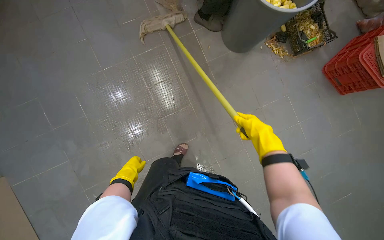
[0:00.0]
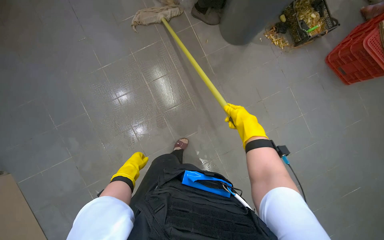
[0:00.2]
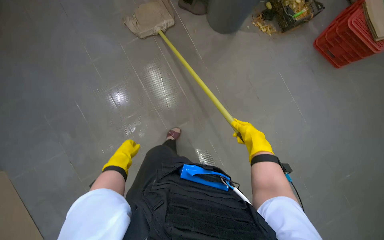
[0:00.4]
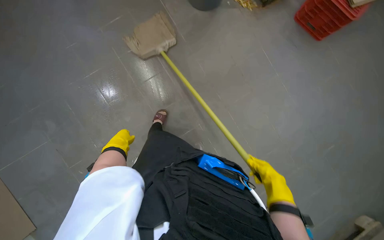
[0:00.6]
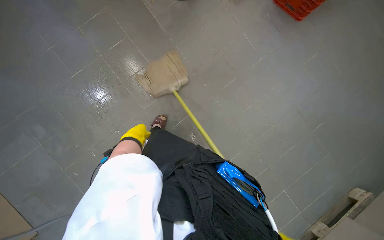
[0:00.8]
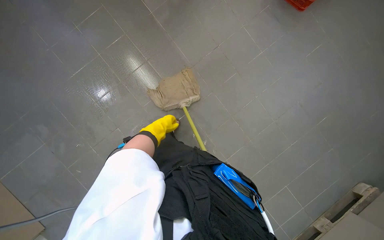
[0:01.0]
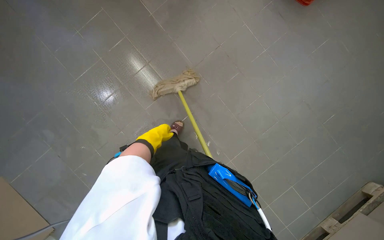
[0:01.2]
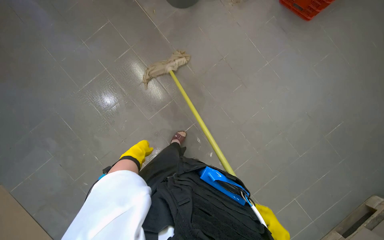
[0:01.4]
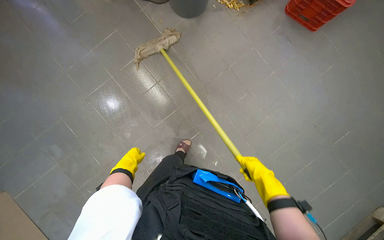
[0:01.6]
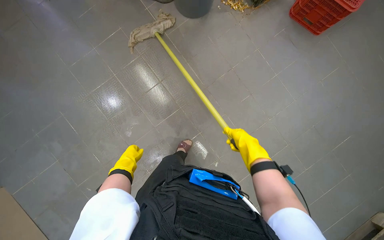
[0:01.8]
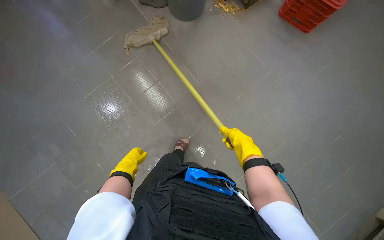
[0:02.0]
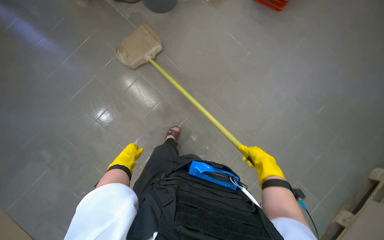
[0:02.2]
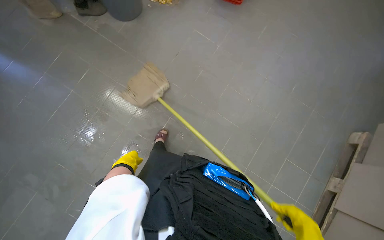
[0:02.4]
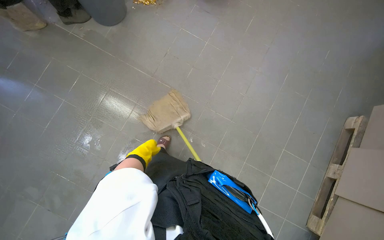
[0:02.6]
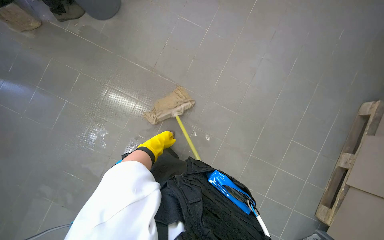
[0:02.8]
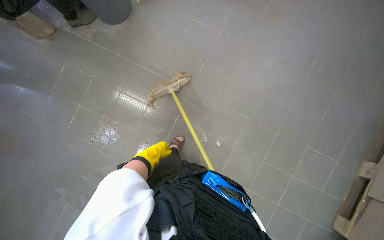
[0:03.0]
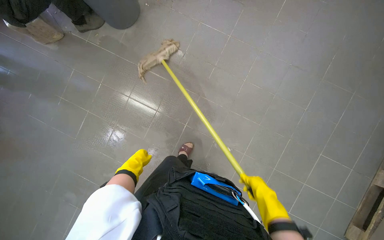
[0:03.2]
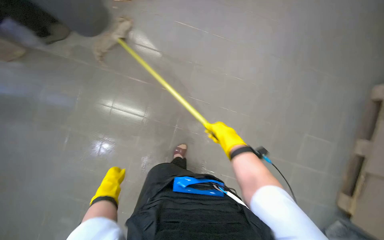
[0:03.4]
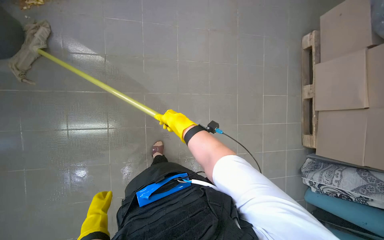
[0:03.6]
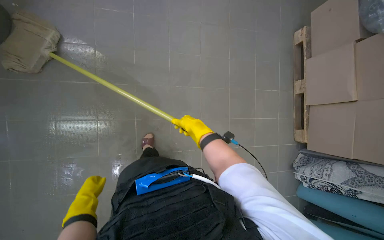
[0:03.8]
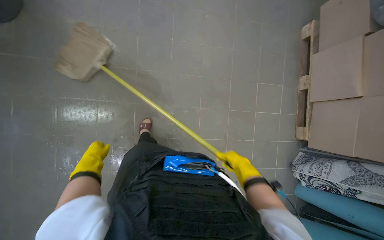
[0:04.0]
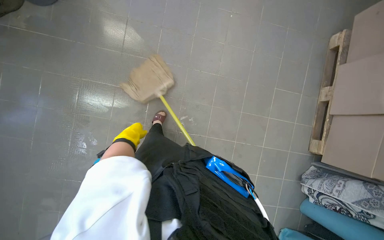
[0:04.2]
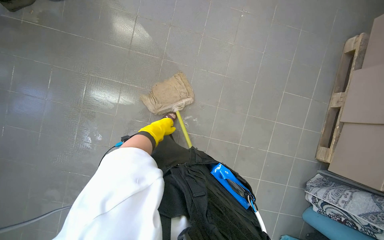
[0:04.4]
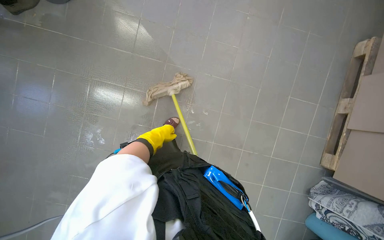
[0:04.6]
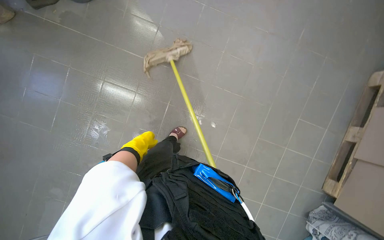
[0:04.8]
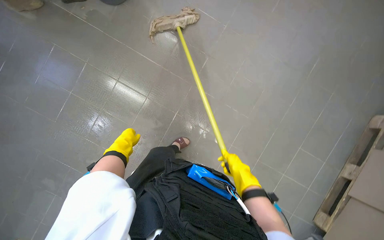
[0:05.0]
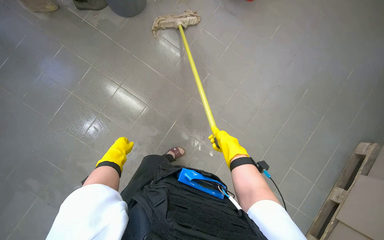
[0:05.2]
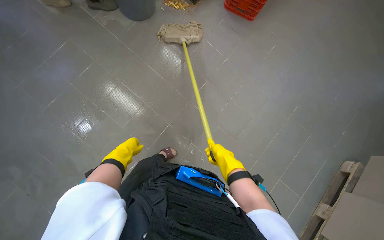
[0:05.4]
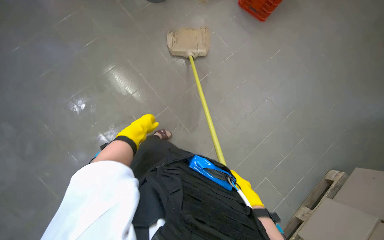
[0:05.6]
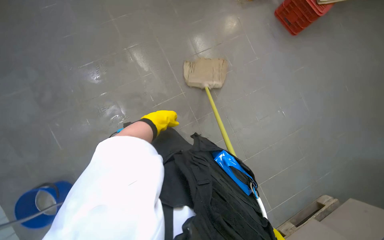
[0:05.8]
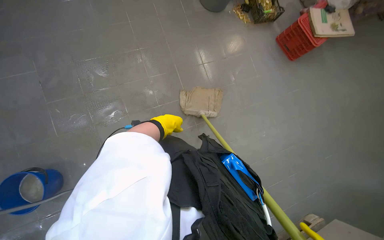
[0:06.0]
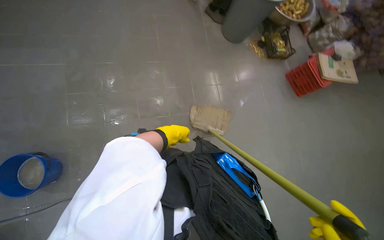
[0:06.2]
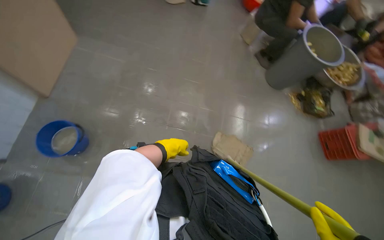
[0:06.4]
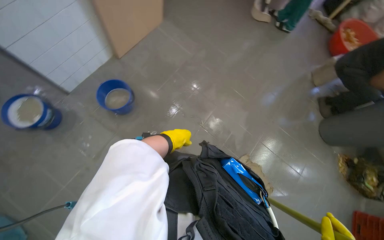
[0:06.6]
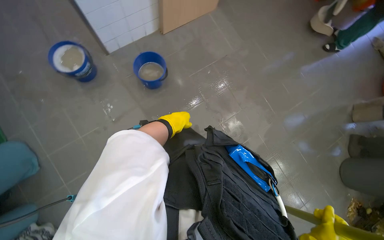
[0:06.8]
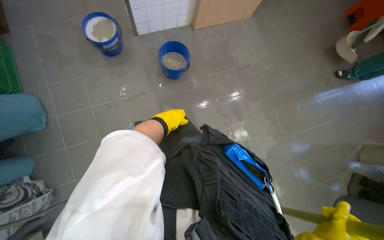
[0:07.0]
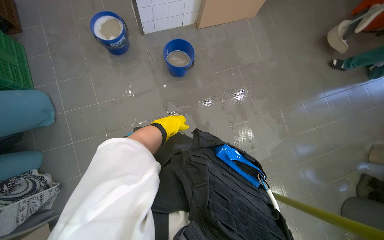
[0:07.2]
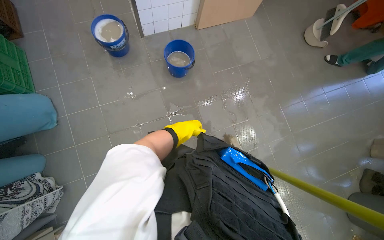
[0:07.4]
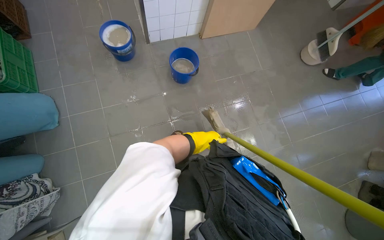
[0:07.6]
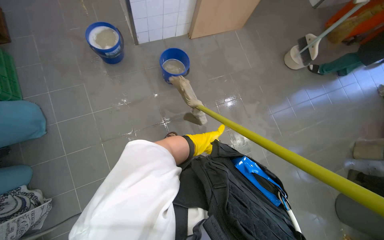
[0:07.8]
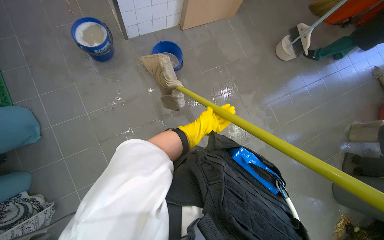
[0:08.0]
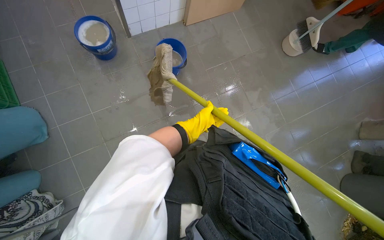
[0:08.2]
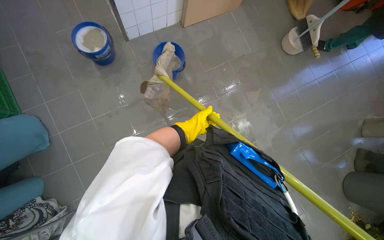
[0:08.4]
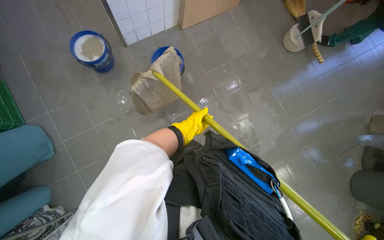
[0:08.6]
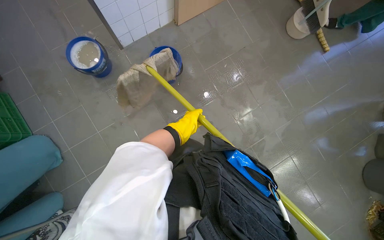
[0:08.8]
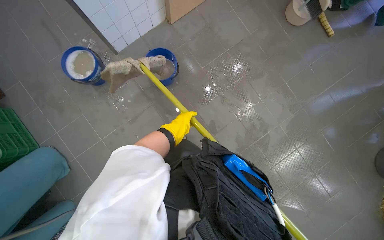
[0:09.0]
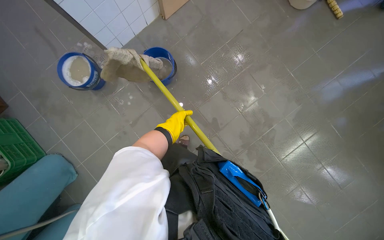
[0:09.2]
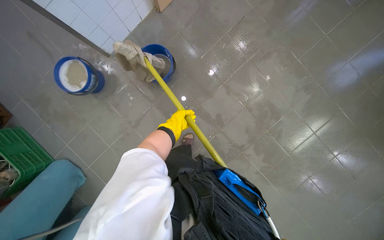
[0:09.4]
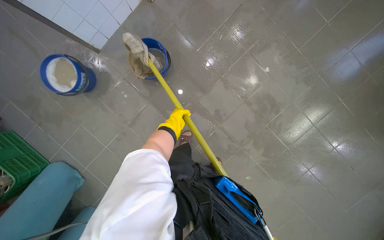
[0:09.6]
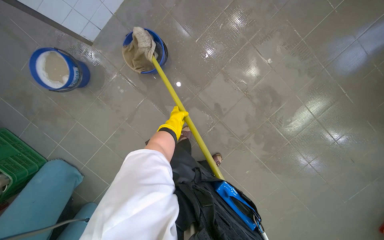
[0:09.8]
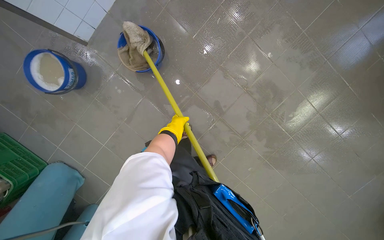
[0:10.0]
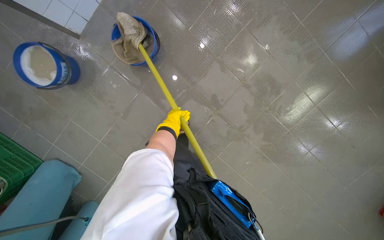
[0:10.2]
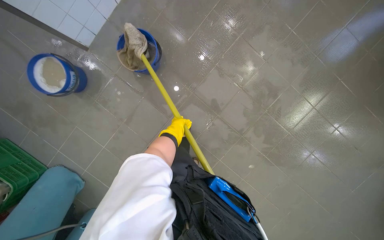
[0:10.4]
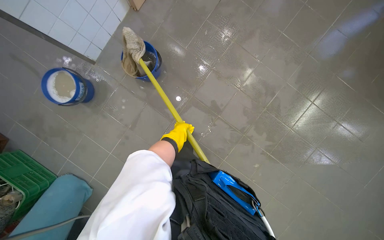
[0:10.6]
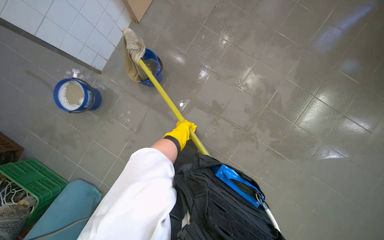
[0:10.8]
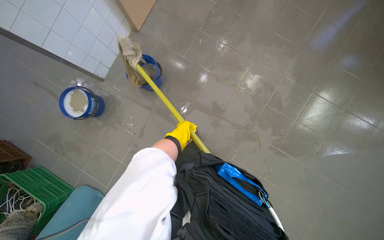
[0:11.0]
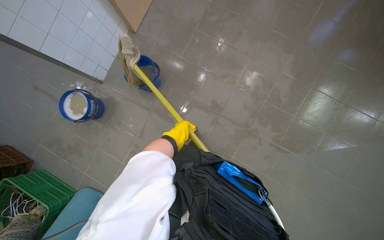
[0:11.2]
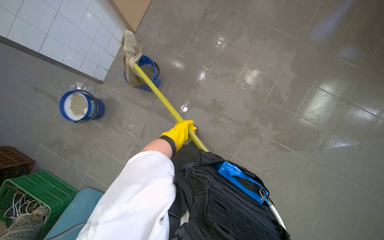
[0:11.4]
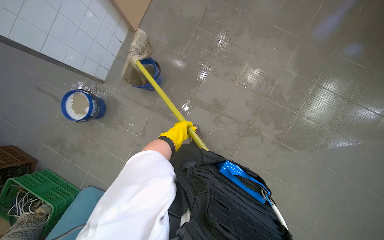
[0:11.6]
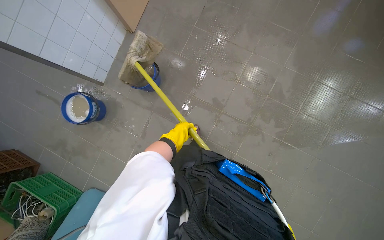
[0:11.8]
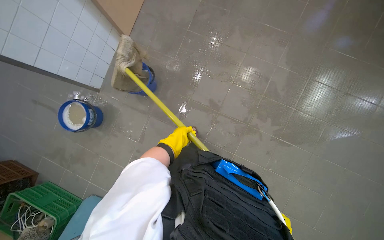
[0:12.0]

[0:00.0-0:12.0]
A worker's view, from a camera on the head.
Job: mopping floor.
The whole recording: Mopping kitchen floor. The worker mops the kitchen floor to clean up remaining debris and wet spots.
0:04.4 to 0:06.0: The scene turns some 50 degrees clockwise in the picture.
0:09.0 to 0:10.4: The left hand moves farther from the camera, about 20 cm.

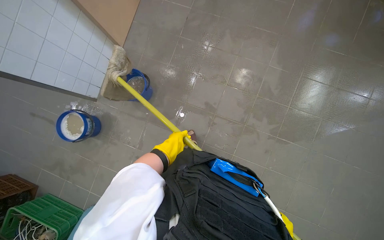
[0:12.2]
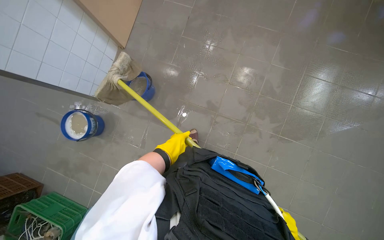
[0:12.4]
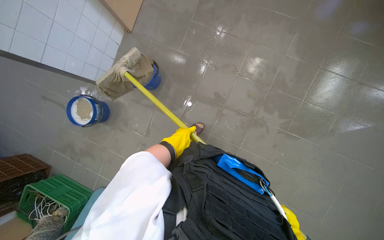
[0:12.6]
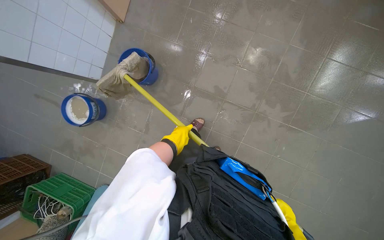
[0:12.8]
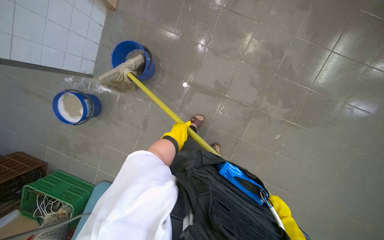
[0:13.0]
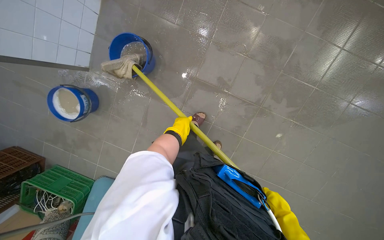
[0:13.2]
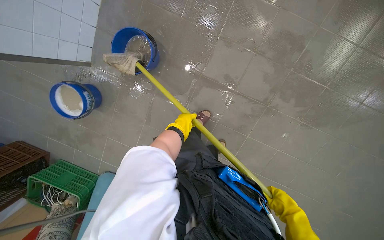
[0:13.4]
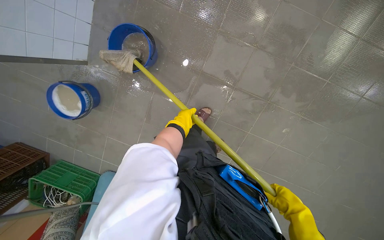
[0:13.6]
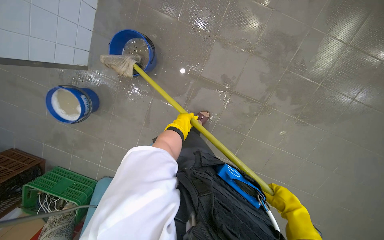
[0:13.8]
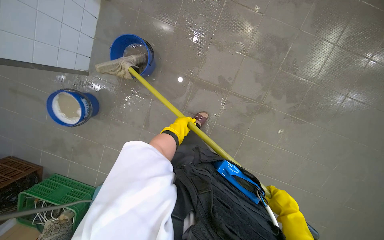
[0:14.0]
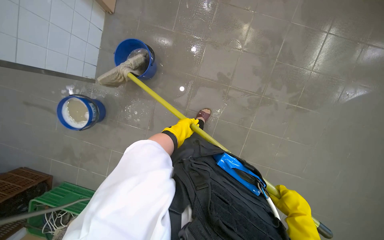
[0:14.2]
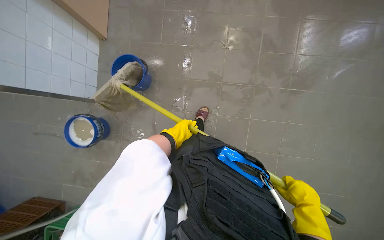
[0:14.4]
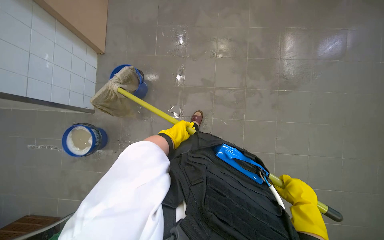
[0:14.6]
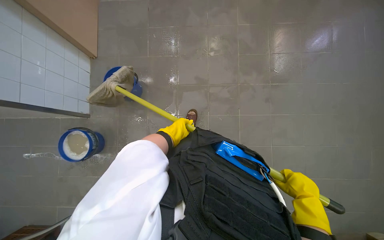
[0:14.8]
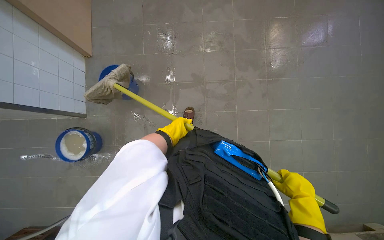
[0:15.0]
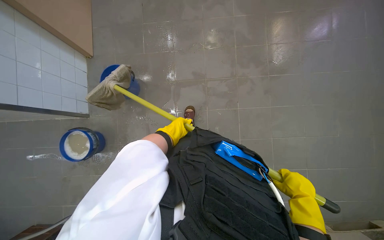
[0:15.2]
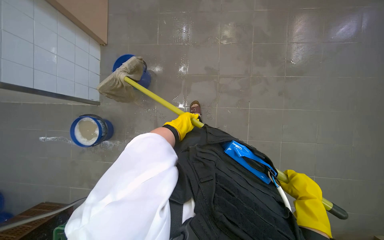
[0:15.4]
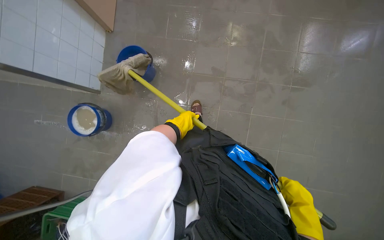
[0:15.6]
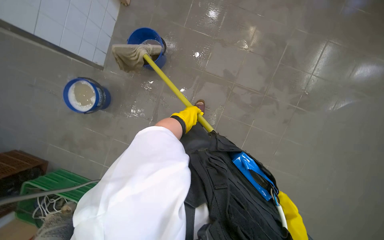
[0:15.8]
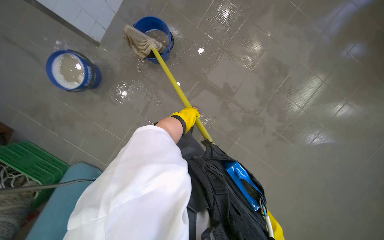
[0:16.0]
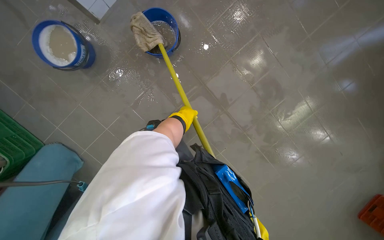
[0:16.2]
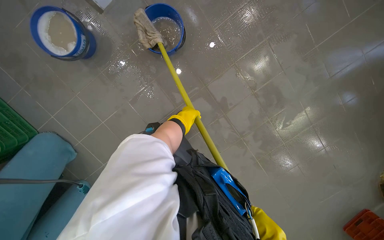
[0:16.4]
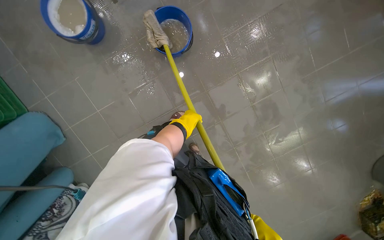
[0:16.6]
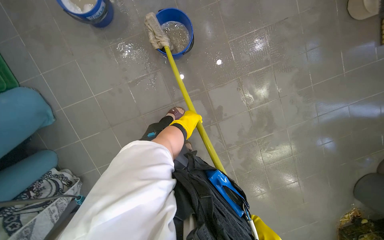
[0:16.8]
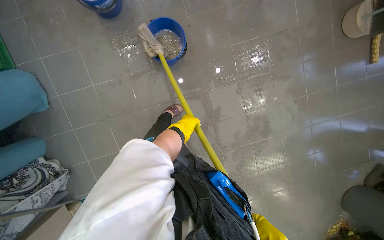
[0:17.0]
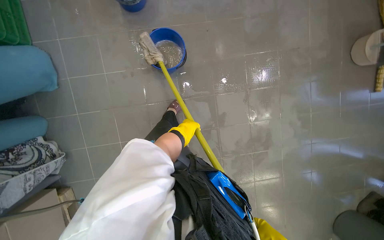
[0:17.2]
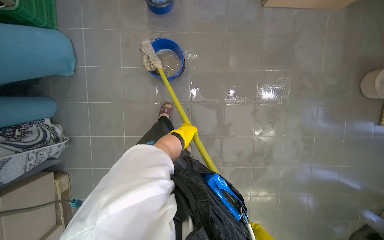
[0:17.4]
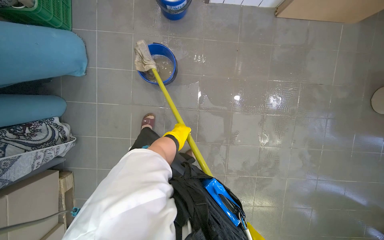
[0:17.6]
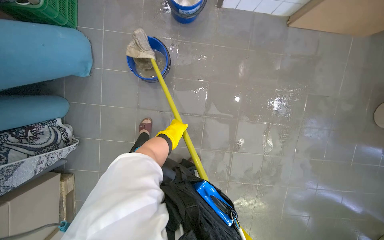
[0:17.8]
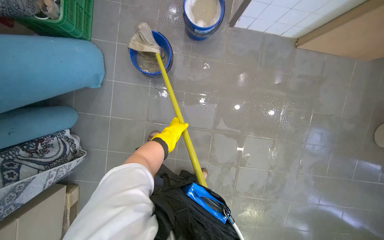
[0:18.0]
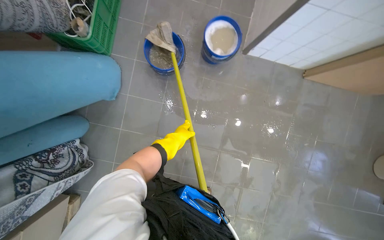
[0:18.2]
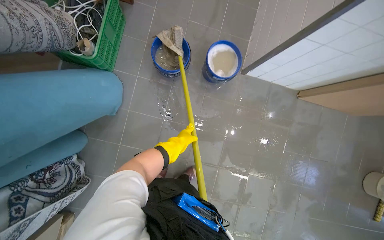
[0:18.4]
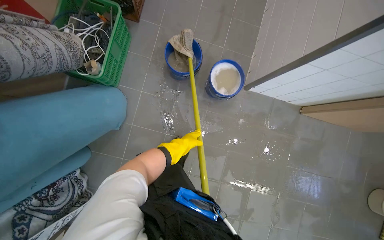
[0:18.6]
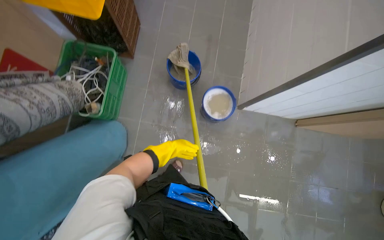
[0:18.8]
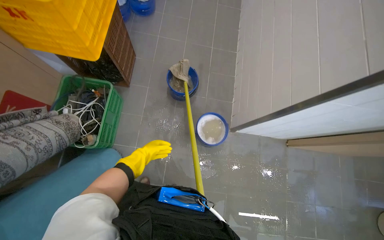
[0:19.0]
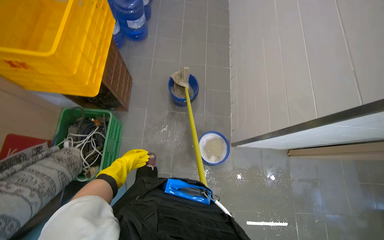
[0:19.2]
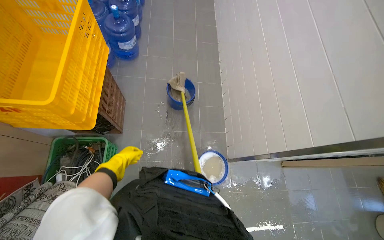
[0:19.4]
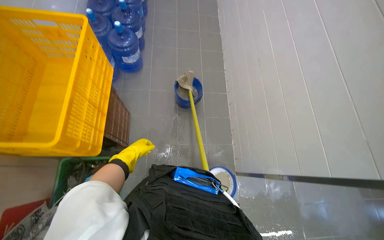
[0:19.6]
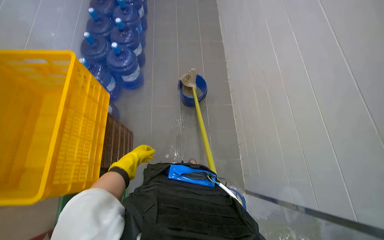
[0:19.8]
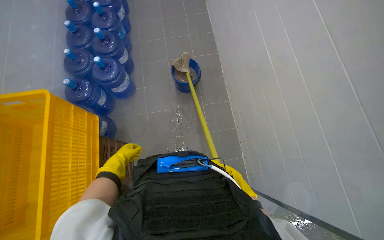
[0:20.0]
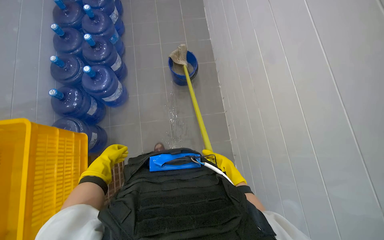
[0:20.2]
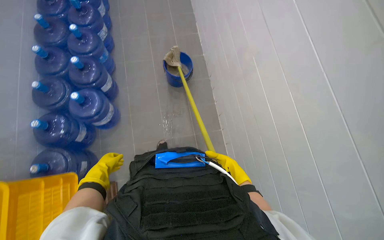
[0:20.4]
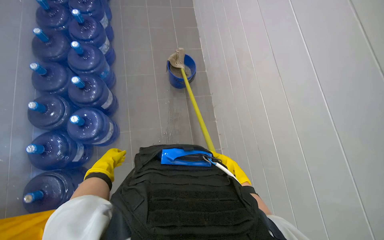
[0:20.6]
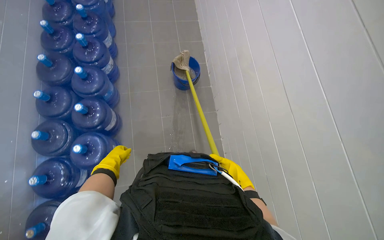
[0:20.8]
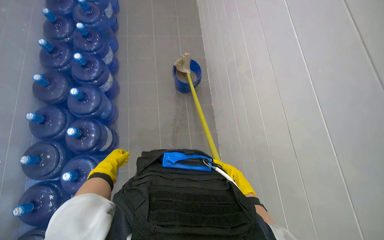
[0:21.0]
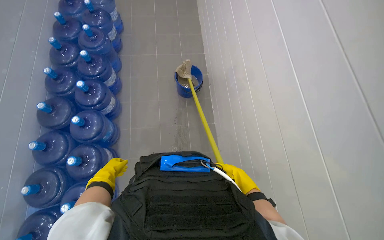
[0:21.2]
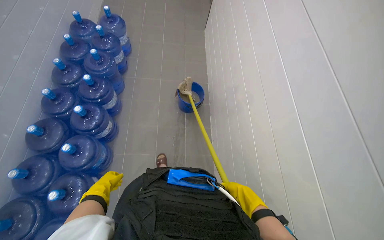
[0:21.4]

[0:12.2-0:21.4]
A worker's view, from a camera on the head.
Job: mopping floor.
The whole recording: Mopping kitchen floor. The worker mops the kitchen floor to clean up remaining debris and wet spots.
0:12.2 to 0:13.8: The camera pitches downward, by roughly 20 degrees. The left hand heads up the picture, covering some 15 cm.
0:13.8 to 0:15.2: The head travels some 50 cm. The view tilts roughly 20 degrees upward.
0:15.2 to 0:16.8: The view swings about 15 degrees to the right. The scene turns approximately 65 degrees clockwise in the picture.
0:16.8 to 0:18.4: The head travels some 70 cm. The wearer looks about 15 degrees further upward. The scene turns some 35 degrees clockwise in the picture.
0:18.4 to 0:19.8: The head travels some 80 cm. The wearer looks about 15 degrees further upward.
0:19.8 to 0:21.4: The head travels some 1 m.
